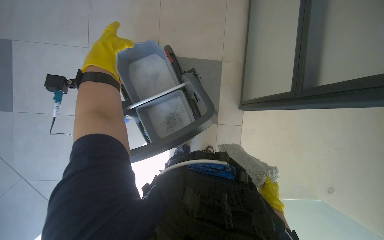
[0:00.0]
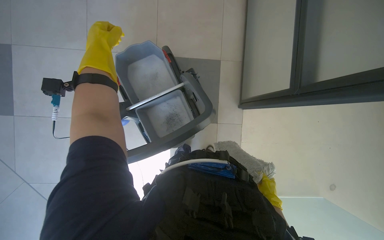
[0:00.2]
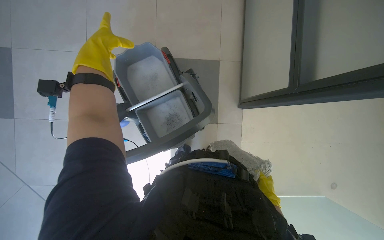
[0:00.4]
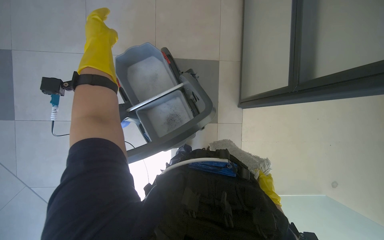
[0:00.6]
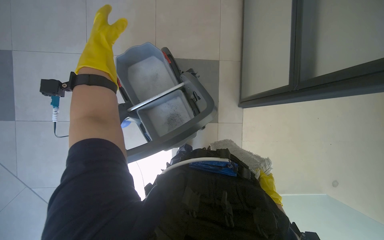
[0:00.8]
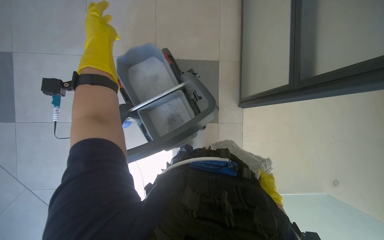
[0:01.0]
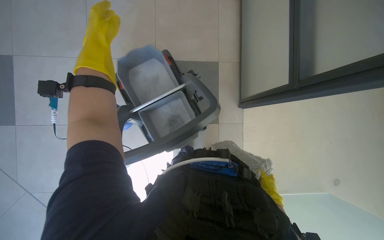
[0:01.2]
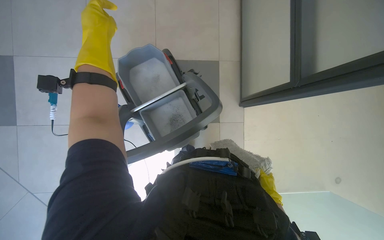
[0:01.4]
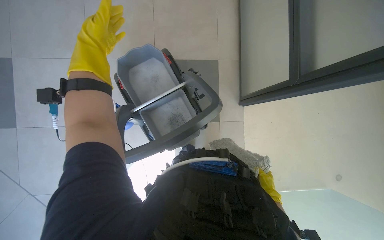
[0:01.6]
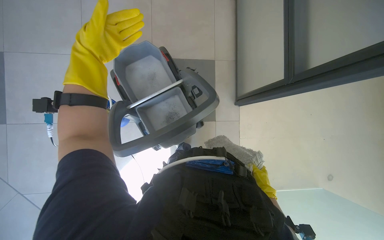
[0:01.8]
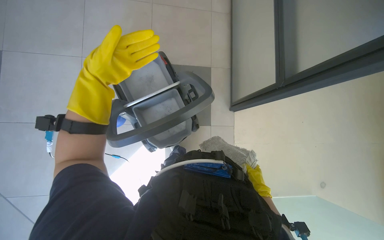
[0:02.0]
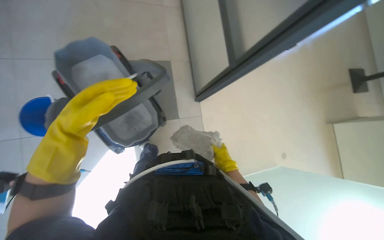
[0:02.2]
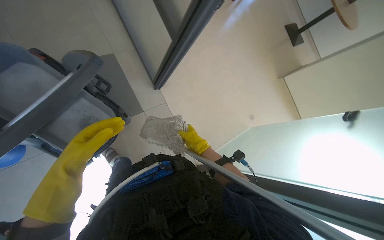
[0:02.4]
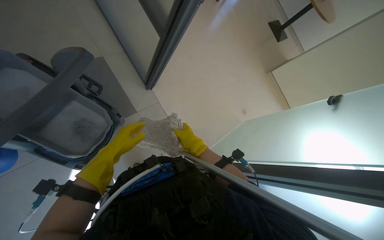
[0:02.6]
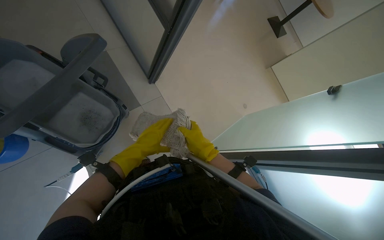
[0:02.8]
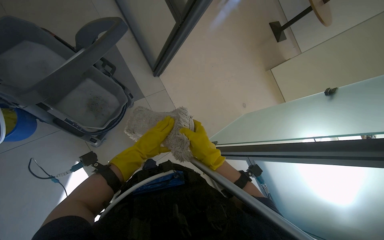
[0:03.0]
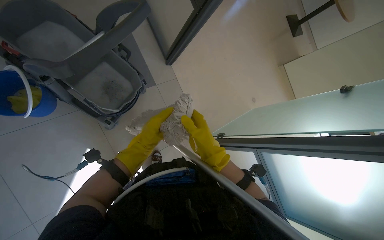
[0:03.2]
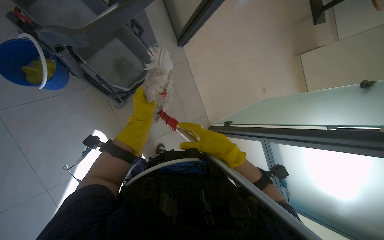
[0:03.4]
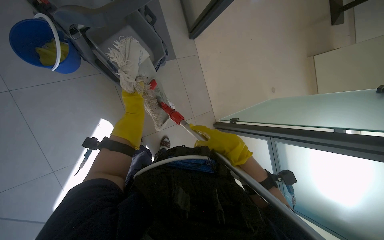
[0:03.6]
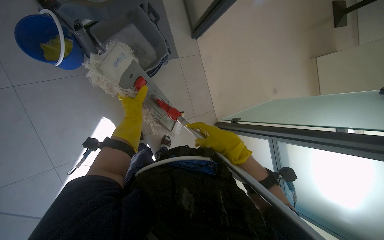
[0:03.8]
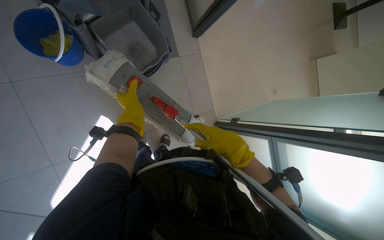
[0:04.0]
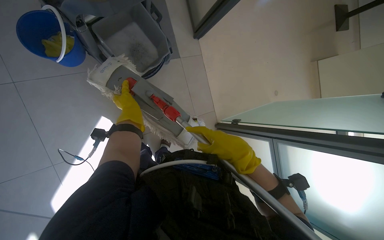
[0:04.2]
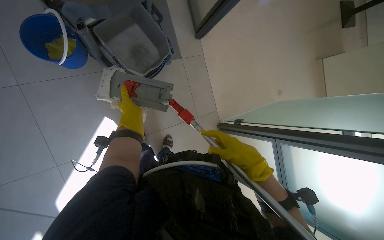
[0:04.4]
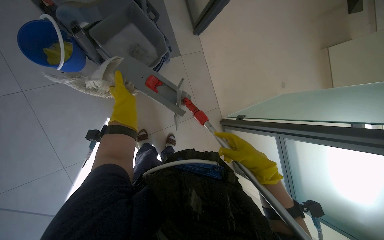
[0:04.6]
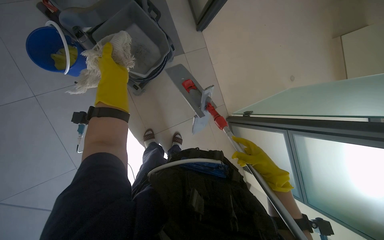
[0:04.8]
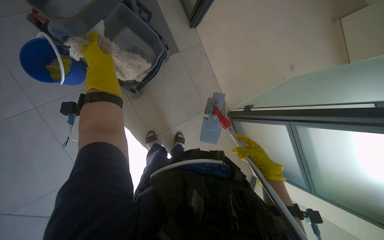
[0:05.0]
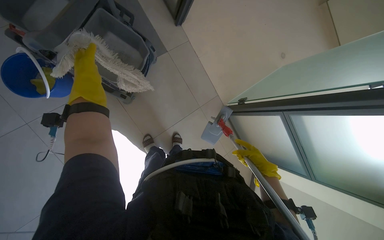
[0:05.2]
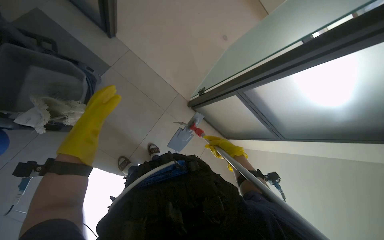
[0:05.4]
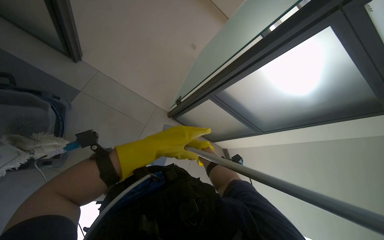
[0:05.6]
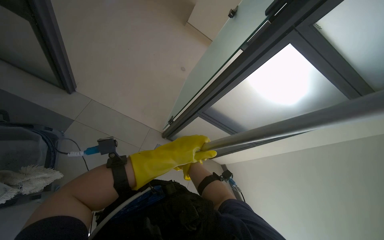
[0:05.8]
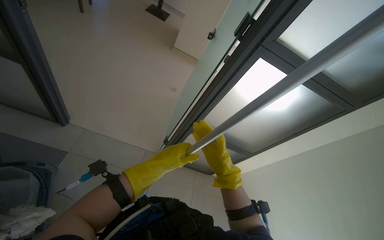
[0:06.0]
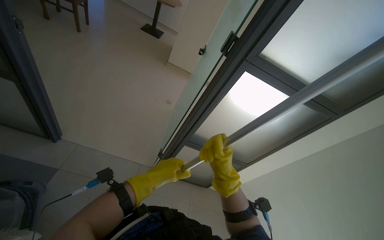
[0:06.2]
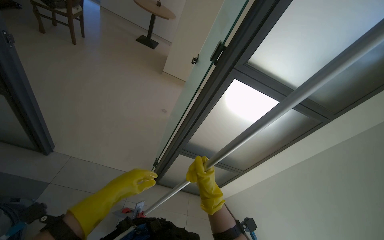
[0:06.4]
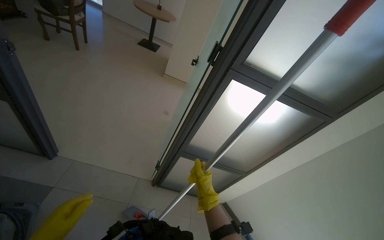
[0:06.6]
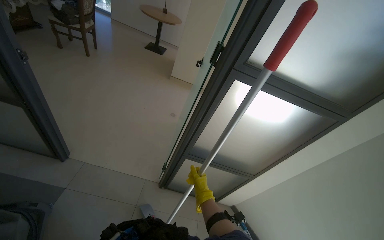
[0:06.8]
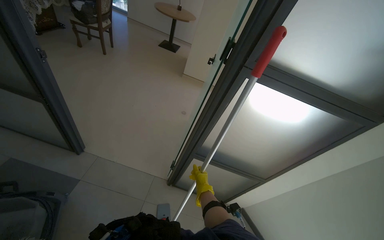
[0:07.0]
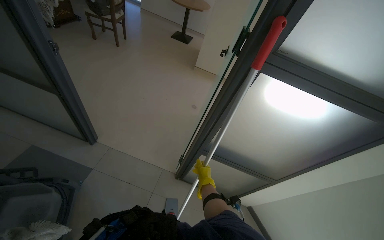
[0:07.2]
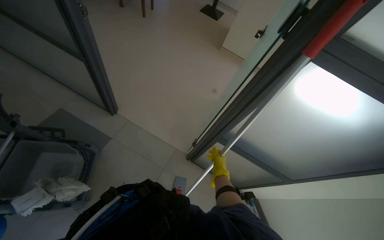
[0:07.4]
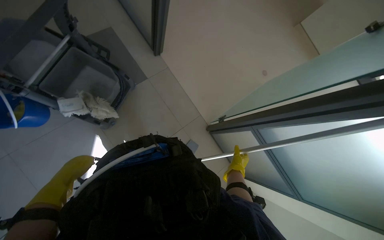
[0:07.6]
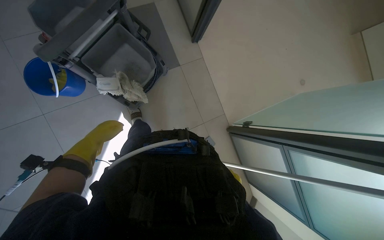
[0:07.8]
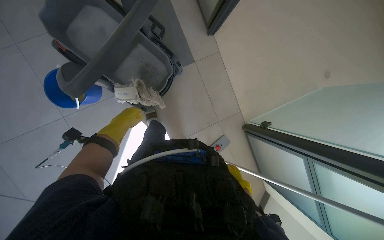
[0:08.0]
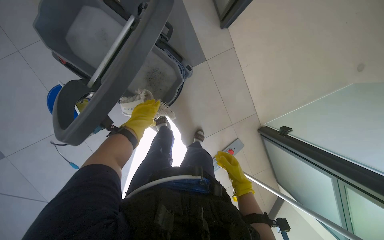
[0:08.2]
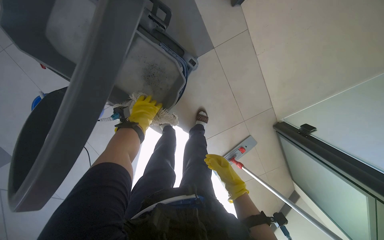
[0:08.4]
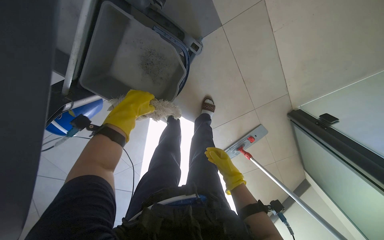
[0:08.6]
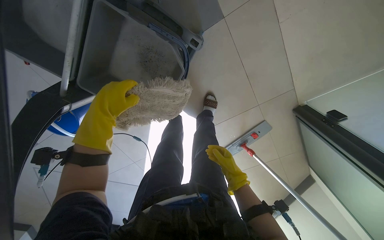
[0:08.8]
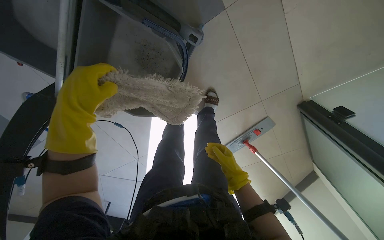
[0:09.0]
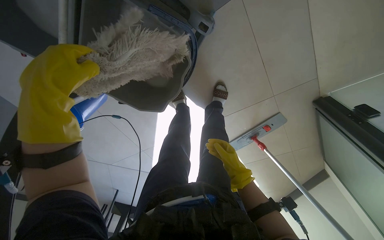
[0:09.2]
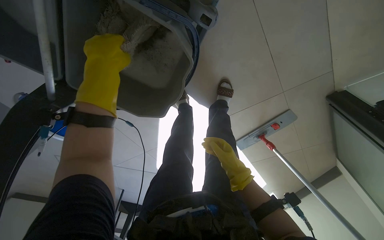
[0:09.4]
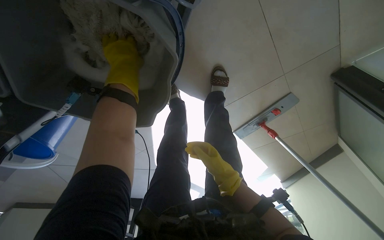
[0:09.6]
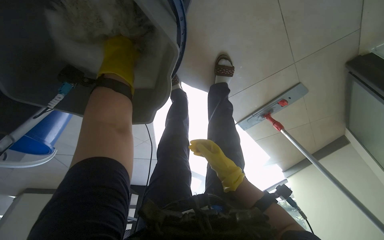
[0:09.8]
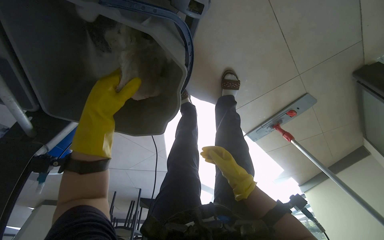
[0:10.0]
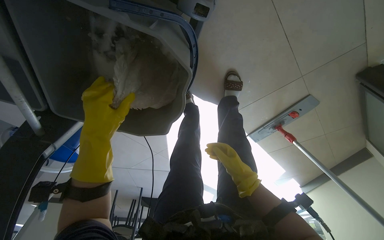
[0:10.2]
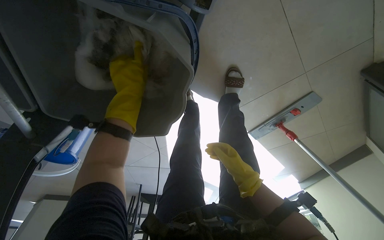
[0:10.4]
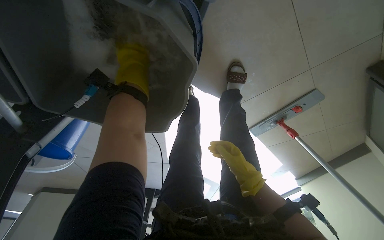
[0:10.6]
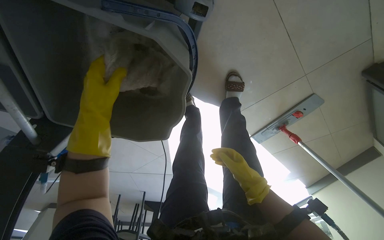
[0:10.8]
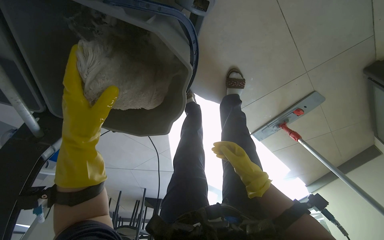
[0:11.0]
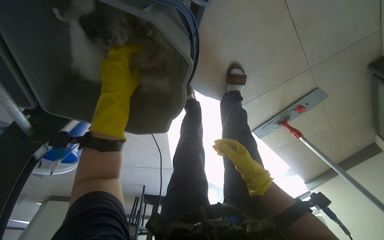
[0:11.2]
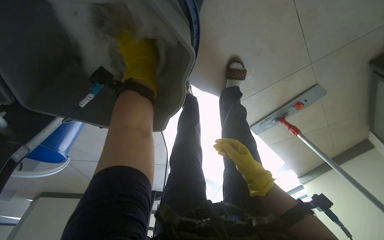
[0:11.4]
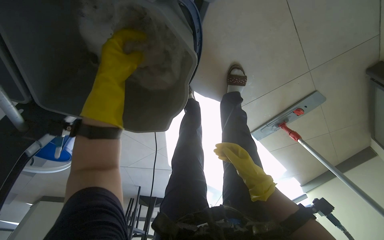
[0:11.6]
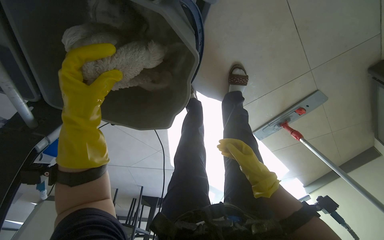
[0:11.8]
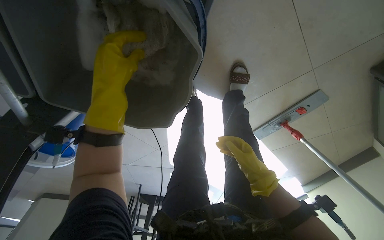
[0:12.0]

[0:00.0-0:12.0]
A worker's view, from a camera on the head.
Job: preparing cleaning supplies.
The whole recording: Preparing the mop. The worker detaches, wrings, and reattaches the mop head using the cleaning cart.
0.0 to 1.6 s: The hands are busy where they are.
1.6 to 3.0 s: The head turns to the right by approximately 40 degrees.
3.0 to 4.4 s: The left hand goes roughly 25 cm to the left and farther from the camera, while the right hand is displaced nearer to the camera by about 10 cm.
4.4 to 6.0 s: The head rotates some 60 degrees to the right. The camera pitches upward, by about 15 degrees.
6.0 to 7.6 s: The head turns to the left by about 40 degrees. The wearer looks some 15 degrees further downward.
7.6 to 9.0 s: The camera is carried approximately 60 cm. The camera sweeps to the left, by some 25 degrees. The view tips downward by roughly 35 degrees.
9.0 to 10.4 s: The camera pitches downward, by approximately 15 degrees. The left hand swings up and down the picture, some 20 cm each way, with 2 reversals.
10.4 to 12.0 s: The left hand goes up and down the picture, roughly 20 cm each way, reversing 2 times.

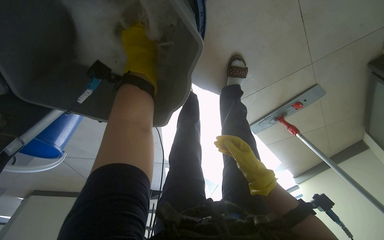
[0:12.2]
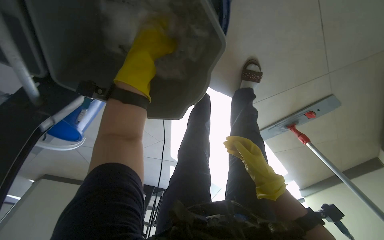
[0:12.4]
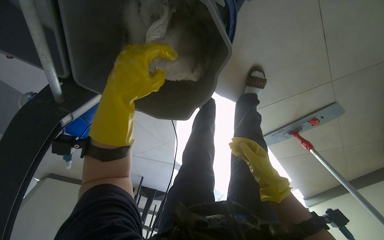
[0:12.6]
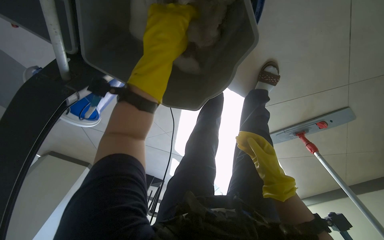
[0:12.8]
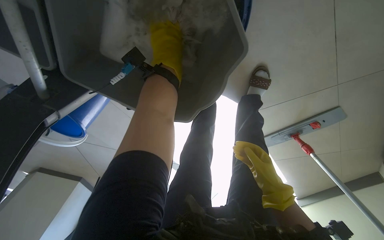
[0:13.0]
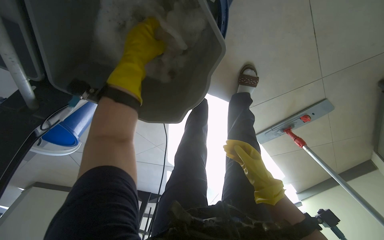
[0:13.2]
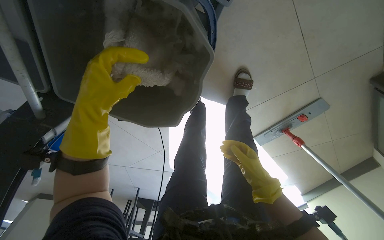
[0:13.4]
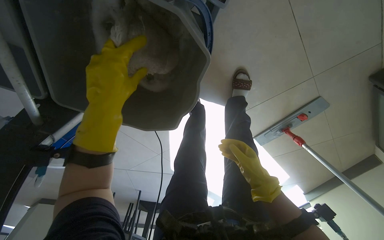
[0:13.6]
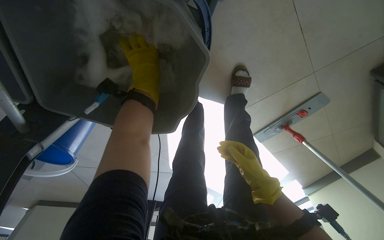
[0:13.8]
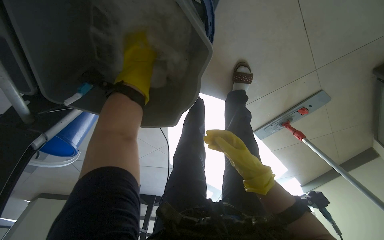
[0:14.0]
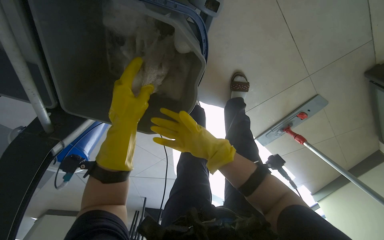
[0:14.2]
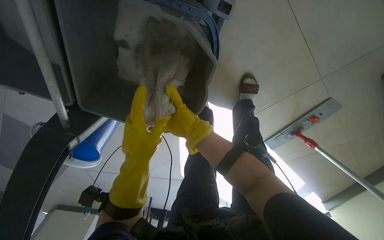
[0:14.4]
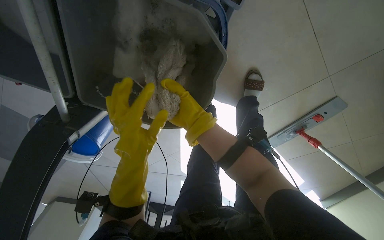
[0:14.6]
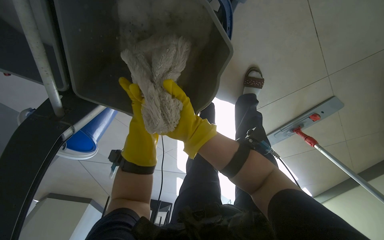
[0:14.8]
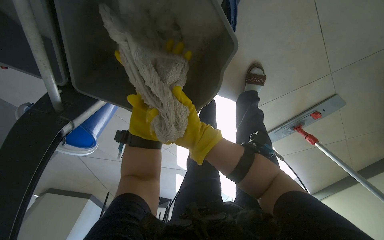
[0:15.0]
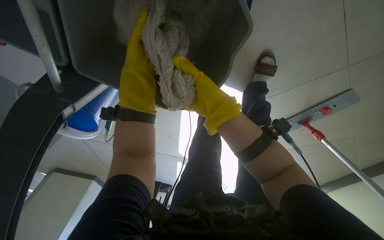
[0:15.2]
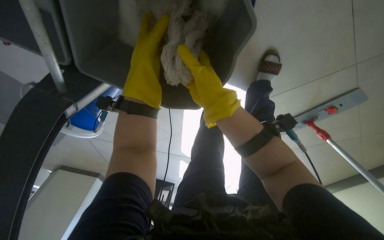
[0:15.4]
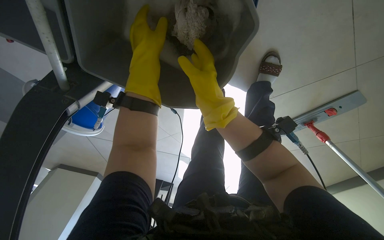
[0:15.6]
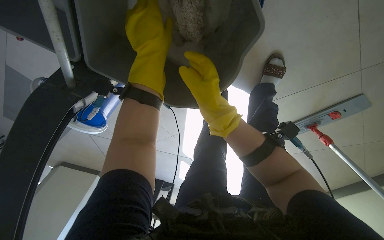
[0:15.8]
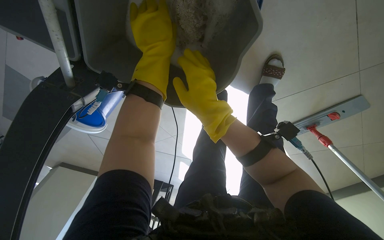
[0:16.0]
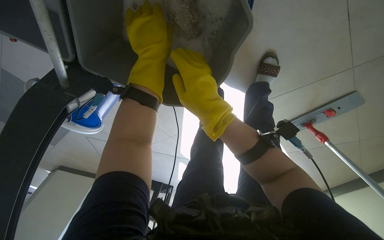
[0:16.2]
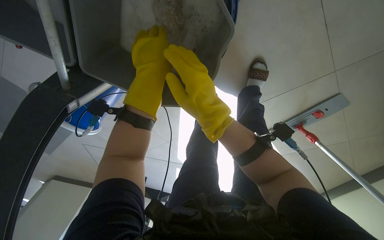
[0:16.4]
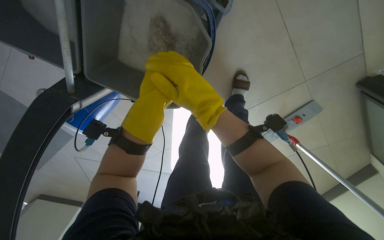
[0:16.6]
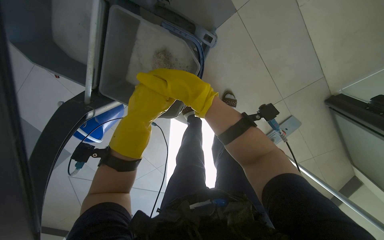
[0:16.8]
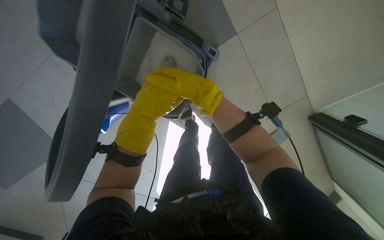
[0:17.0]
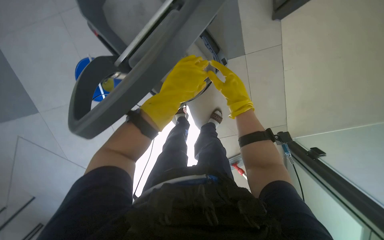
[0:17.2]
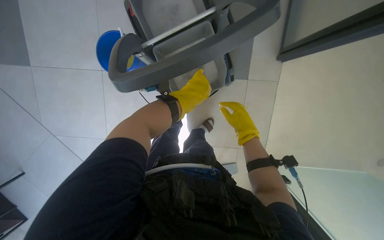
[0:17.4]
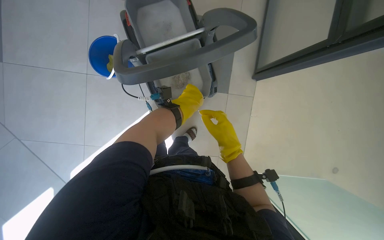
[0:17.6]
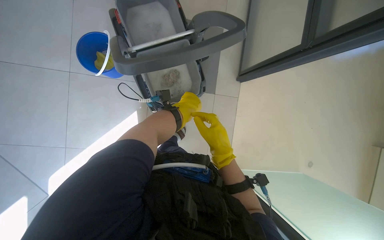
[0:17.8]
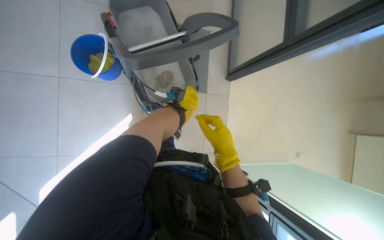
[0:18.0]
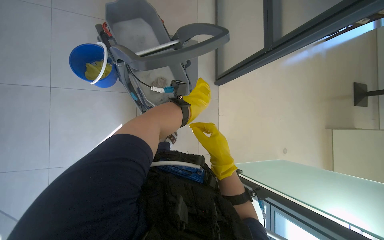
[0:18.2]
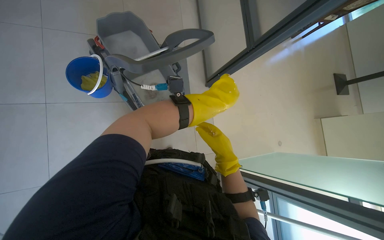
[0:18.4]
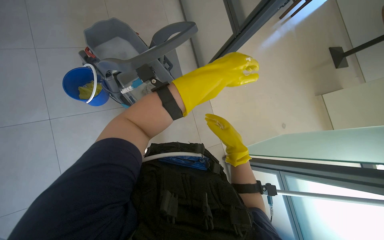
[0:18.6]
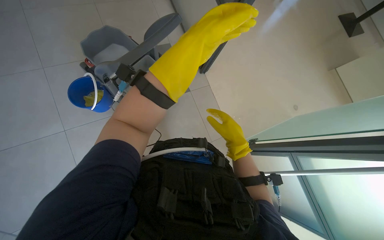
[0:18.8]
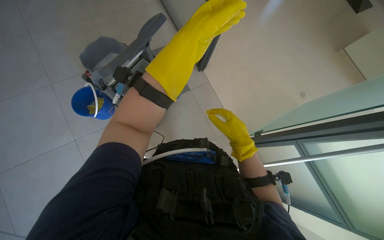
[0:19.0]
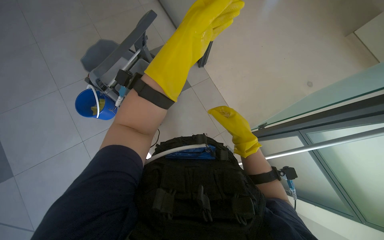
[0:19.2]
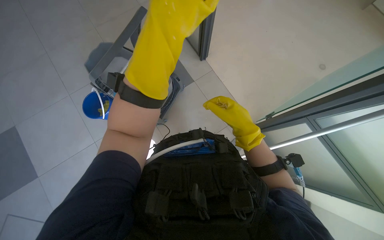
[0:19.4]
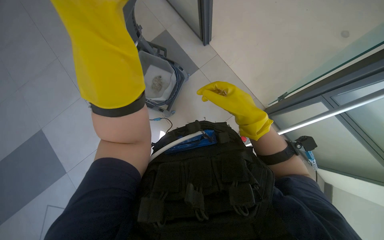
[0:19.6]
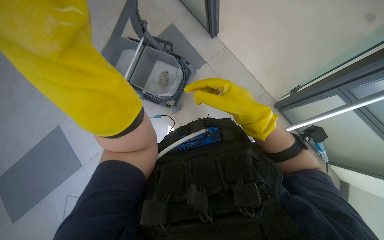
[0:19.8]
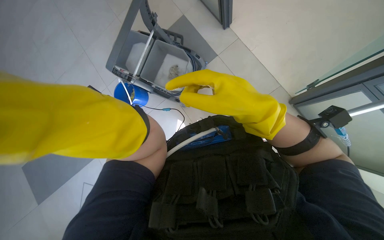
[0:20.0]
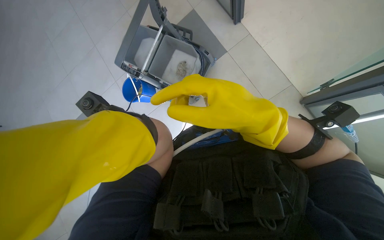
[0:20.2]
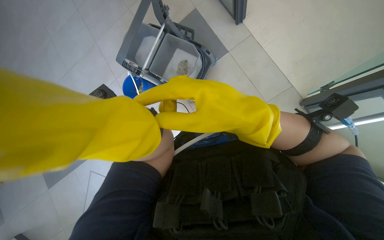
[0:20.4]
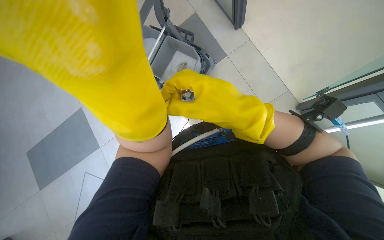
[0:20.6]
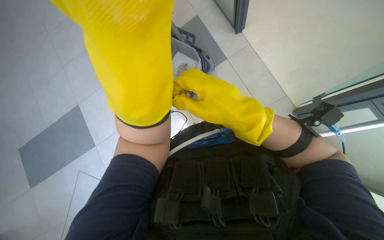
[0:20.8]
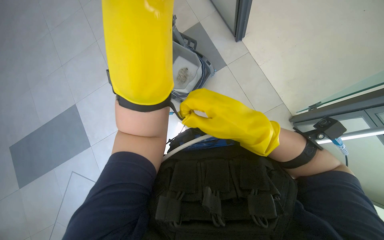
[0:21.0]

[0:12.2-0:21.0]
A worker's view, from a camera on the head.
Job: preparing cleaning supplies.
The whole recording: Preparing the mop. The worker detaches, wrings, and reattaches the mop head using the cleaning cart.
12.2 to 13.6 s: The left hand swings up and down the picture, some 15 cm each way, with 2 reversals.
13.6 to 15.2 s: The right hand swings up and down the picture, about 20 cm each way, with 2 reversals.
16.6 to 18.0 s: The head travels some 50 cm. The camera is aimed approximately 40 degrees further to the right. The wearer looks about 20 degrees further upward. Everything in view rotates approximately 40 degrees clockwise.
18.0 to 19.6 s: The scene rotates counterclockwise by roughly 45 degrees. The right hand moves nearer to the camera, roughly 10 cm. Meanwhile the left hand moves nearer to the camera, approximately 50 cm.
